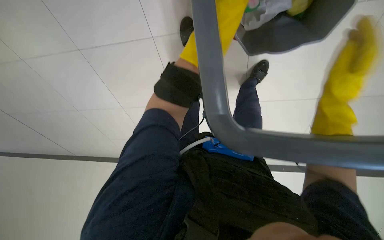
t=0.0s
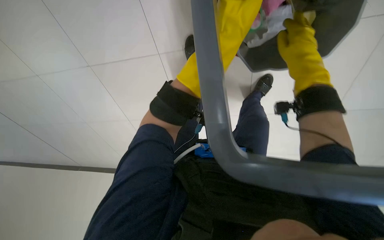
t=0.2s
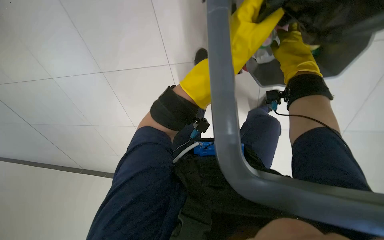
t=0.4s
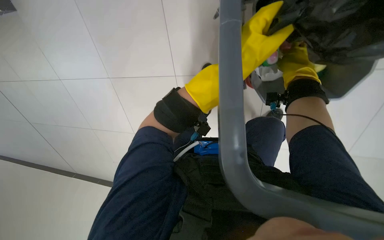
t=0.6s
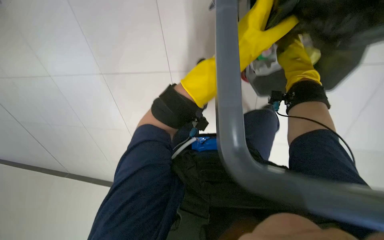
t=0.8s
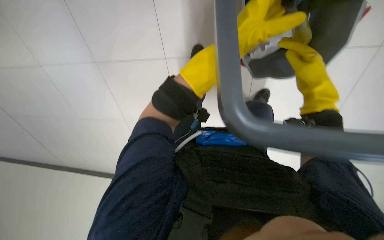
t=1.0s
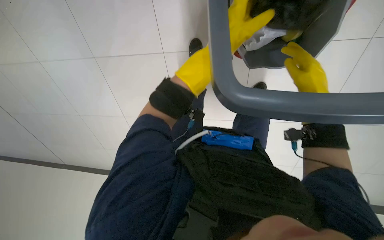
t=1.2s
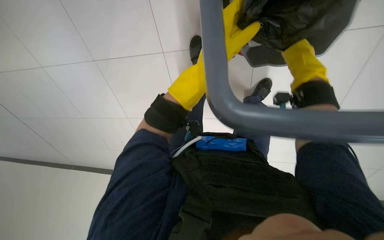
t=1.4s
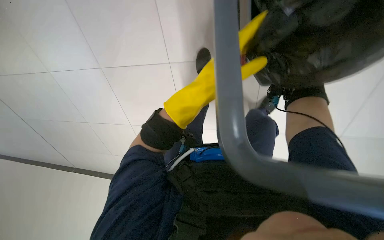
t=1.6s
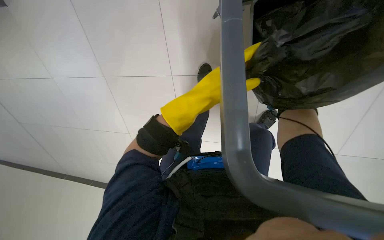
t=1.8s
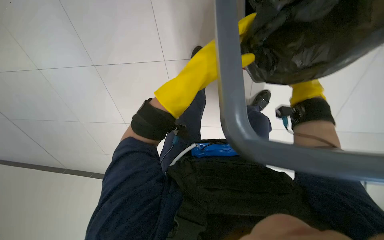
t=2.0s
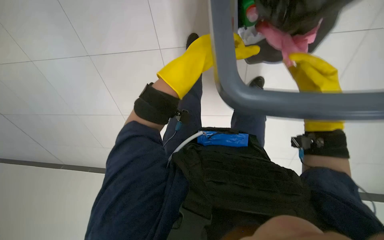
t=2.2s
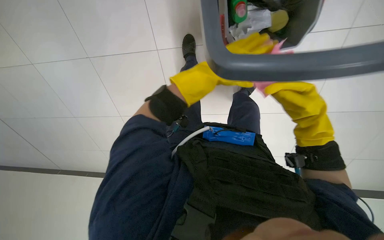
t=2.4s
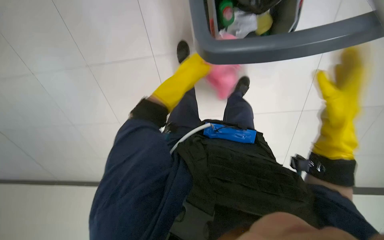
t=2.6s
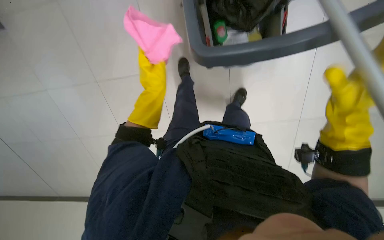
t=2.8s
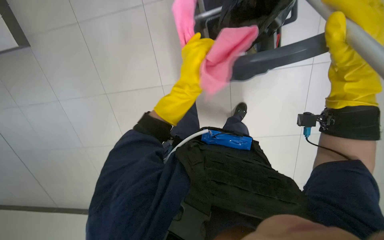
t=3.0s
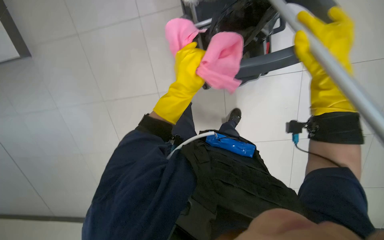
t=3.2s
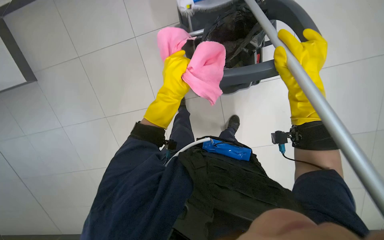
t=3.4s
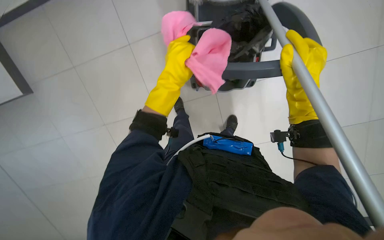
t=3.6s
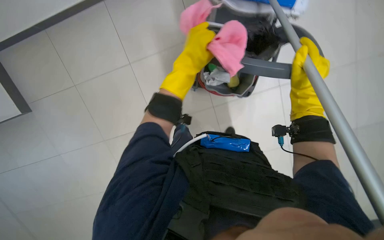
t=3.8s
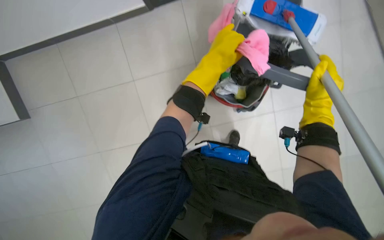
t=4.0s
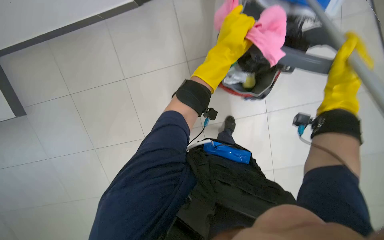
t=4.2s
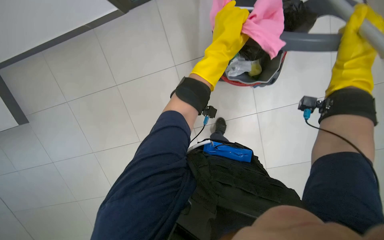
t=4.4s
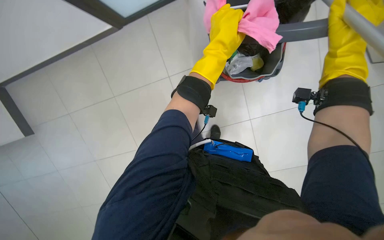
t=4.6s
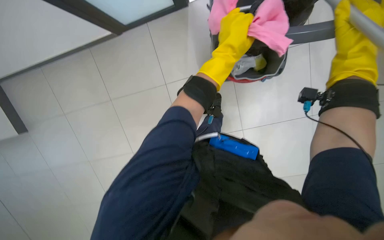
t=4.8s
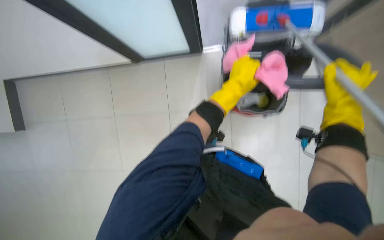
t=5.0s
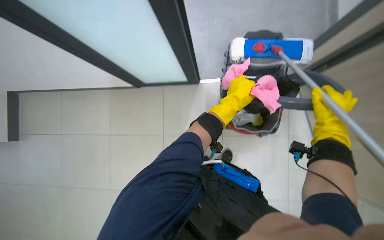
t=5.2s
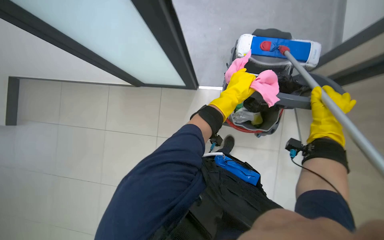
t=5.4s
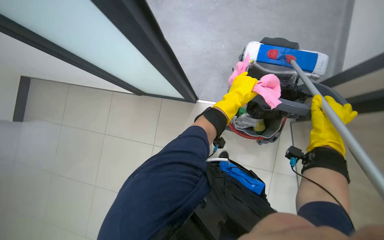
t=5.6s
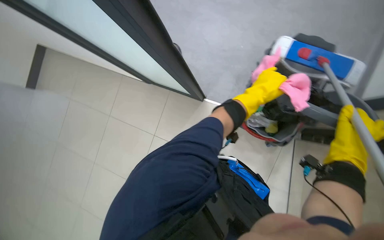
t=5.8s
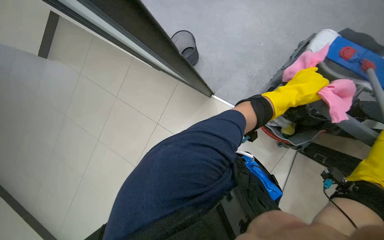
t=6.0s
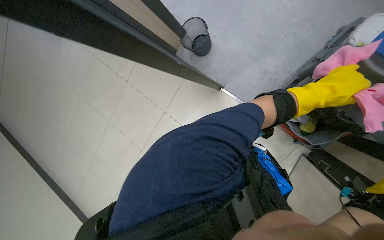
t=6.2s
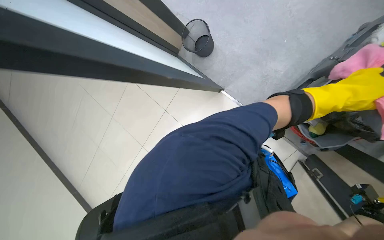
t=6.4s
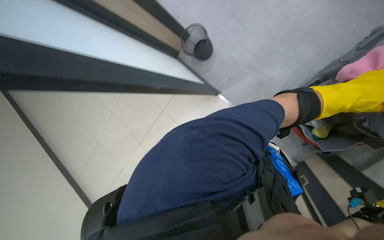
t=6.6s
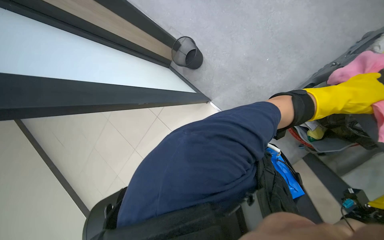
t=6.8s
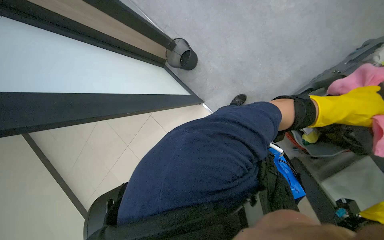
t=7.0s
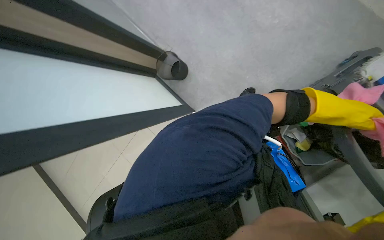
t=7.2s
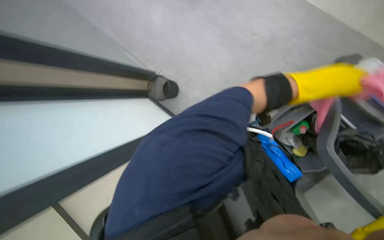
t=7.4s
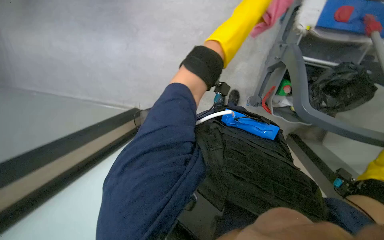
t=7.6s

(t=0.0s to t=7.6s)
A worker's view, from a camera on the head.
Job: organizing items.
The whole recording: Organizing cleaning cart tools. The worker organizes various cleaning tools on the cart, including a spray bottle, mop, and cloth.
t=0.0s - t=1.6s: The right hand shifts about 10 cm farther from the camera.
t=1.6s - t=3.0s: The left hand moves farther from the camera, about 10 cm.
t=3.0s - t=4.6s: The right hand moves farther from the camera and to the right, about 15 cm, while the left hand travels to the right and up the picture by roughly 15 cm.
t=4.6s - t=6.0s: The scene rotates clockwise by approximately 35 degrees.
t=6.0s - t=7.6s: The wearer looks some 20 degrees further upward.

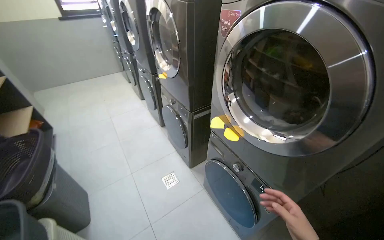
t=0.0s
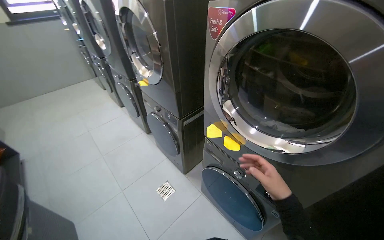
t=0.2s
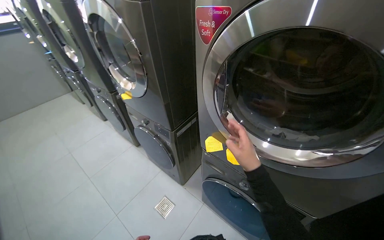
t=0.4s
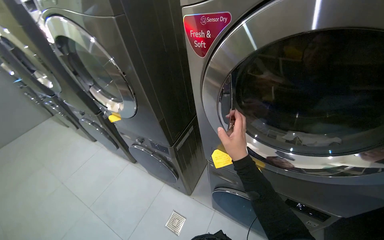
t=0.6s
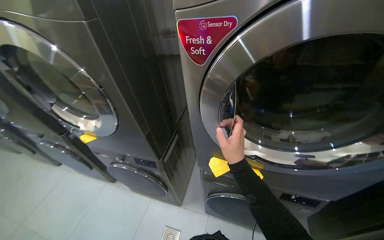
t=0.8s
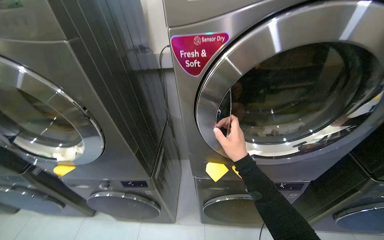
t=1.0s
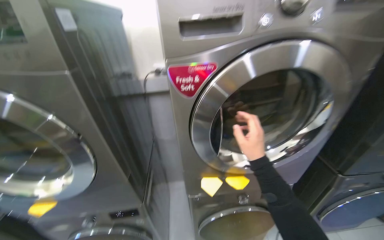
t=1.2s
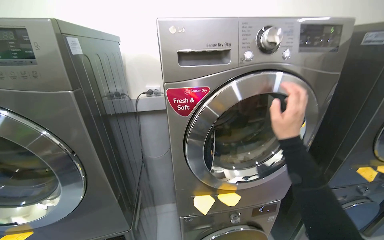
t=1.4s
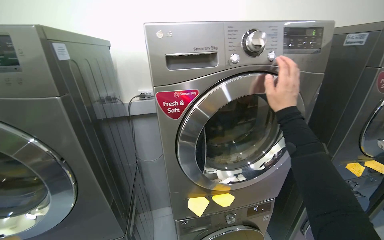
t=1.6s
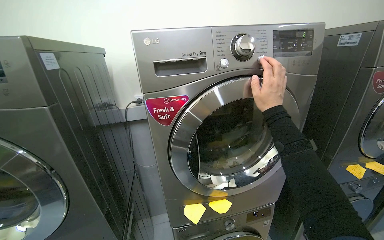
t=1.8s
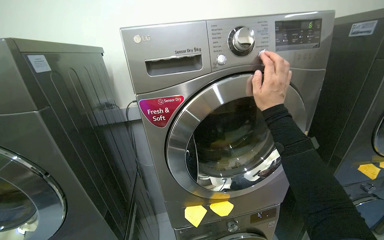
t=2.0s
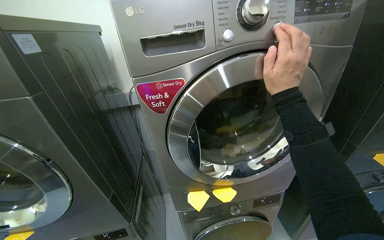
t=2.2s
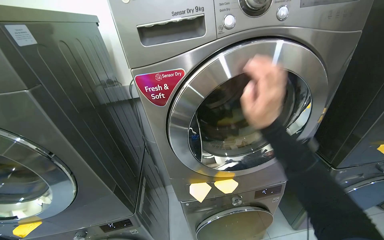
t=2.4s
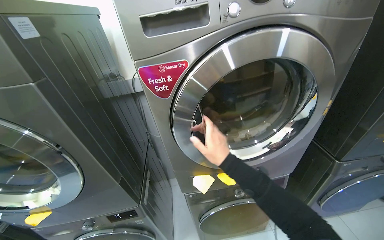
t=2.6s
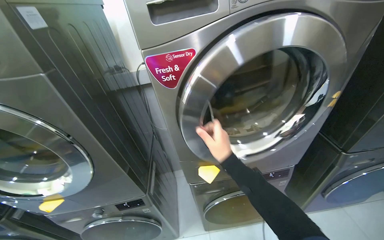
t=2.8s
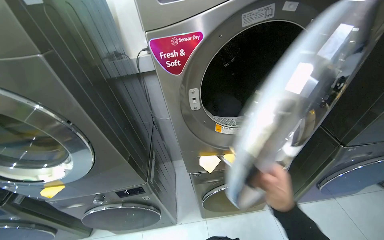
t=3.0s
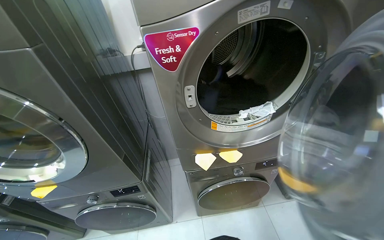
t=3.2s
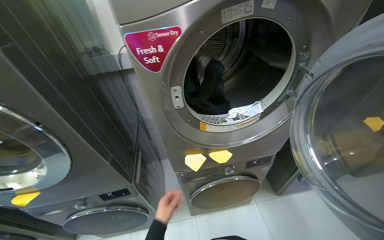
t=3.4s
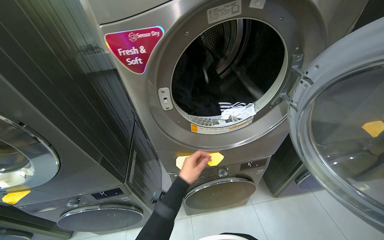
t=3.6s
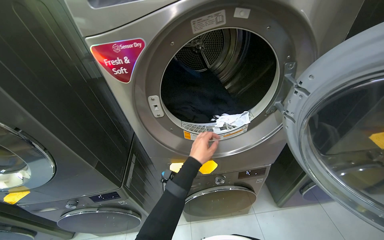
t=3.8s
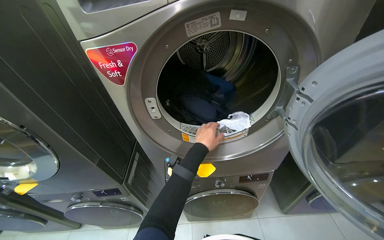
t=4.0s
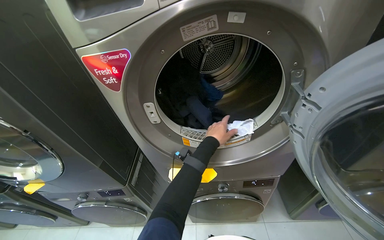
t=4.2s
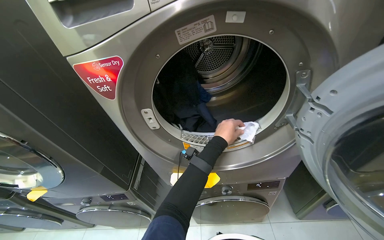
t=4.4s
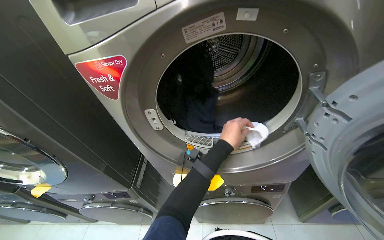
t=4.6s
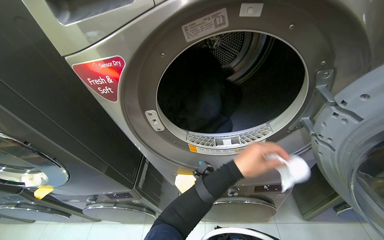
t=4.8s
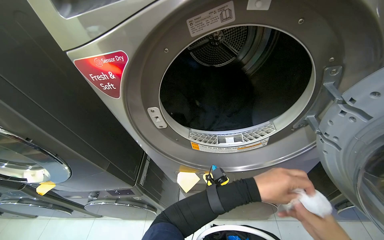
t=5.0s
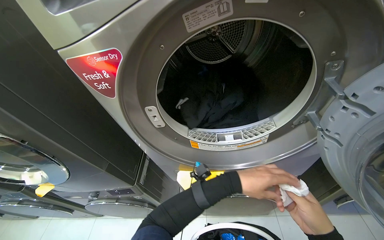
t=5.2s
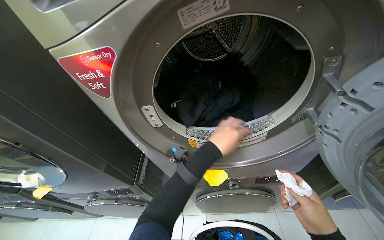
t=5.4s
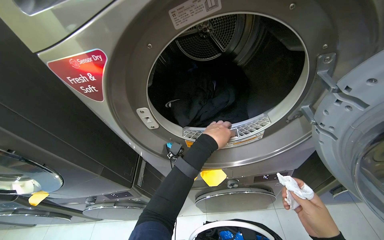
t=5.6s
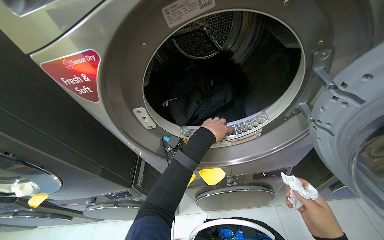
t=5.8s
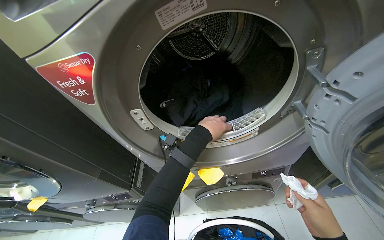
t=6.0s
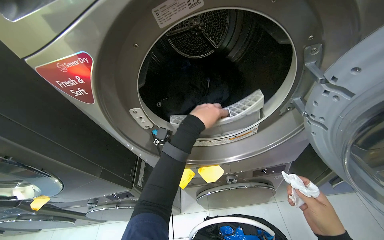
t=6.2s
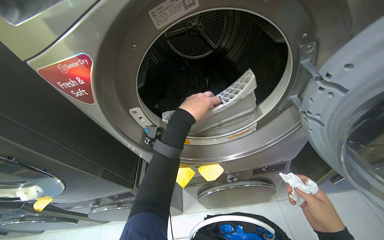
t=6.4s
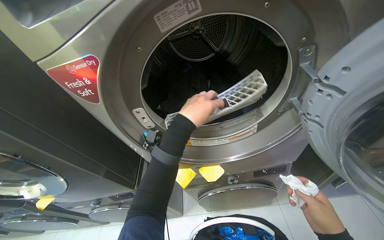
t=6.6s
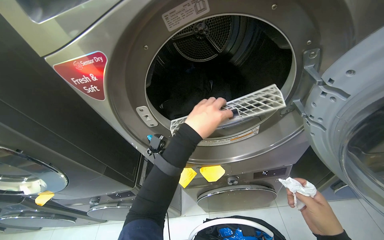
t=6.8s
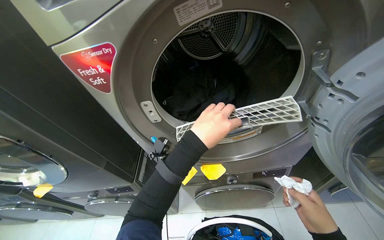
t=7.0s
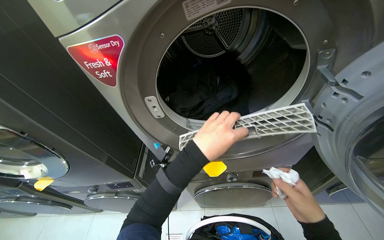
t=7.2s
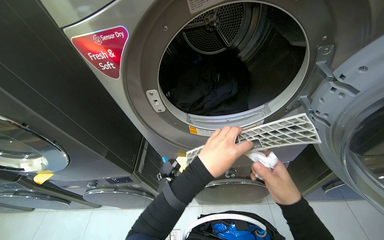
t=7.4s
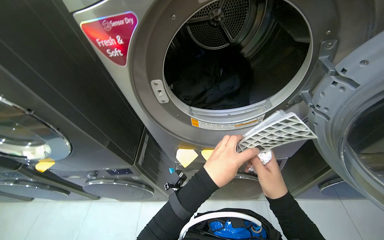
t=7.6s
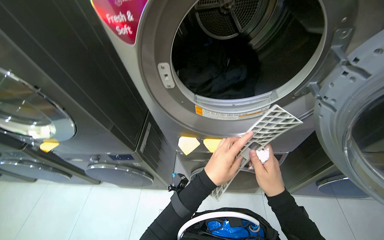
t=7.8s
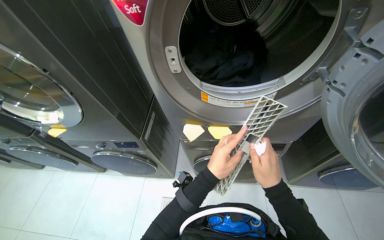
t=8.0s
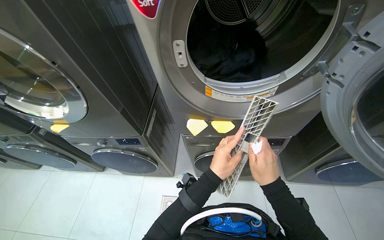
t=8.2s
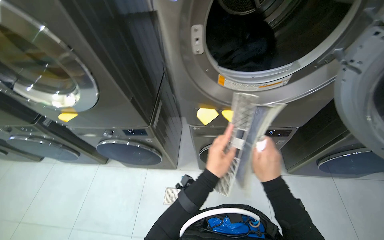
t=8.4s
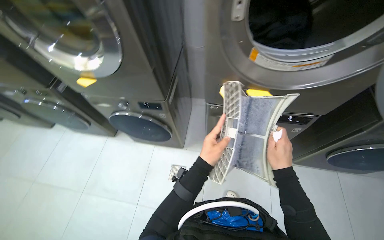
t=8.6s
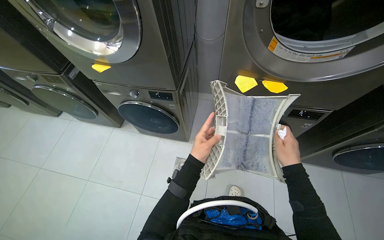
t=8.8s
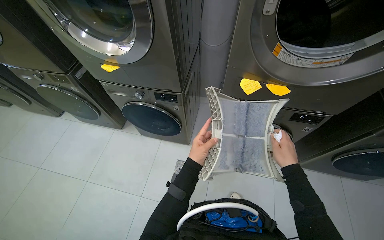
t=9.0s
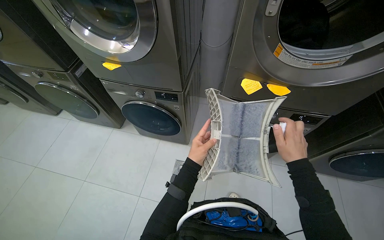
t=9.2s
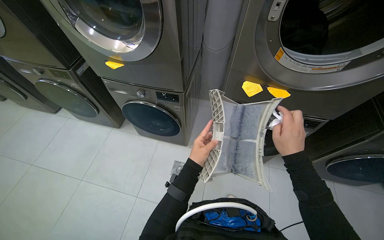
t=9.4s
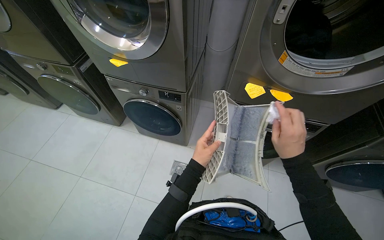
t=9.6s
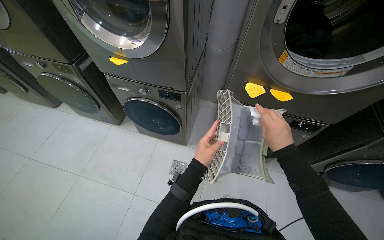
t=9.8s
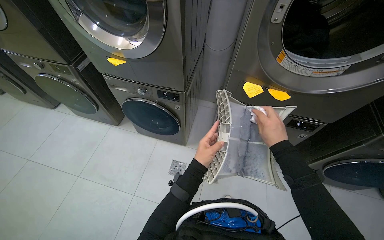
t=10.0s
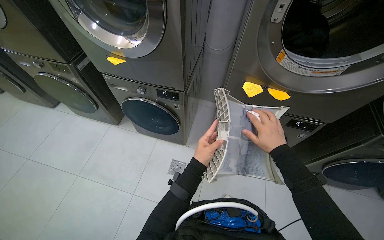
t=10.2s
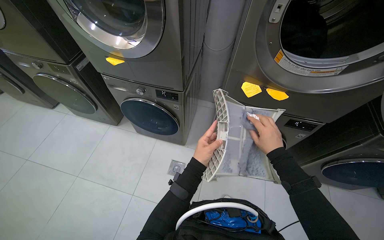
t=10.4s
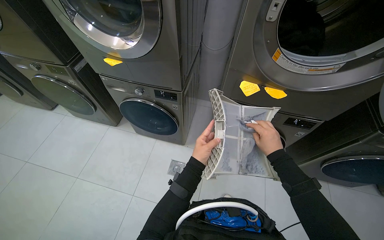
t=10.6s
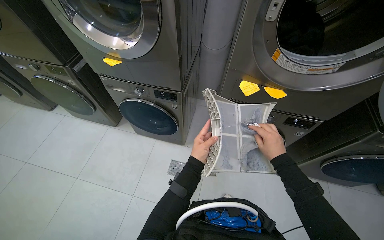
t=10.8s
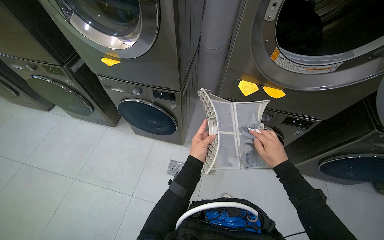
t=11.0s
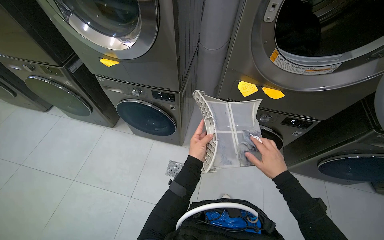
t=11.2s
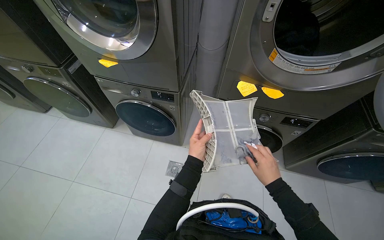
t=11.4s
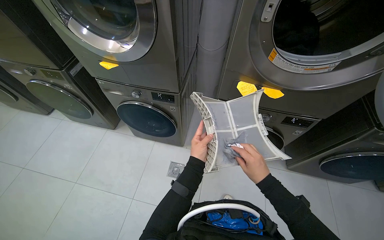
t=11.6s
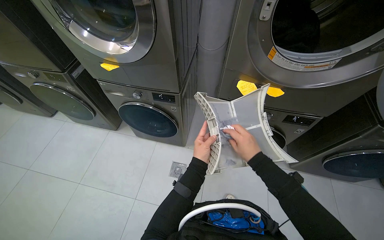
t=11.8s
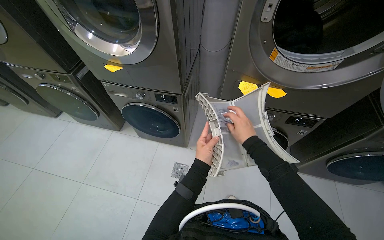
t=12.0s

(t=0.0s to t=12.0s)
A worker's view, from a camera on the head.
Job: managing laundry.
The whole recording: Cleaning dryer lint filters. The worker opens dryer doors, removes lint filters, cleans them, and disposes of the lint.
t=0.0s - t=1.6s: The head travels about 50 cm. The wearer's head swings roughly 70 degrees to the right. The wearer looks some 20 degrees further upward.
t=1.6s - t=3.0s: The camera pitches downward, by approximately 20 degrees. The right hand is displaced down the picture by some 35 cm.
t=4.4s - t=6.0s: The left hand goes down the picture and returns, about 10 cm each way.
t=6.0s - t=7.6s: The left hand is displaced down the picture and nearer to the camera by approximately 20 cm.
t=10.4s - t=12.0s: The right hand moves some 10 cm down the picture and comes back.
